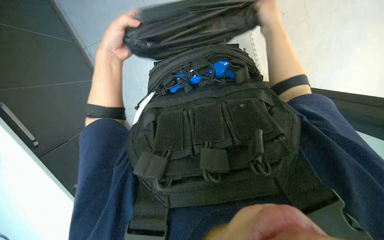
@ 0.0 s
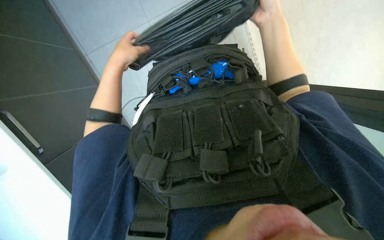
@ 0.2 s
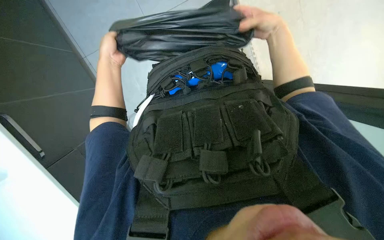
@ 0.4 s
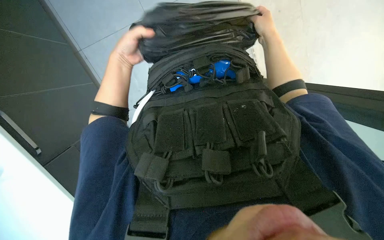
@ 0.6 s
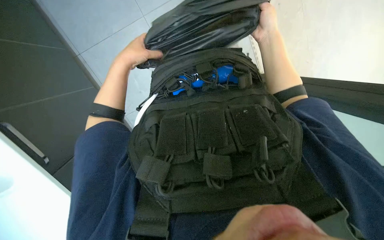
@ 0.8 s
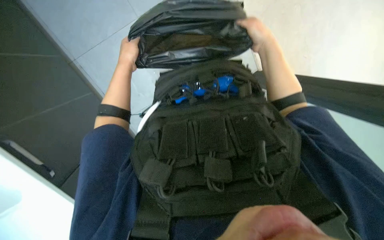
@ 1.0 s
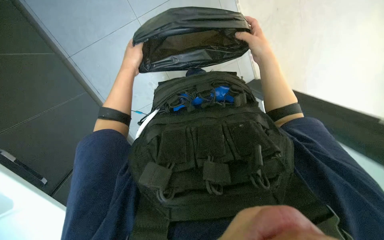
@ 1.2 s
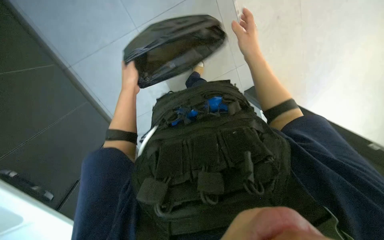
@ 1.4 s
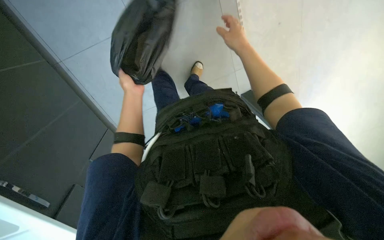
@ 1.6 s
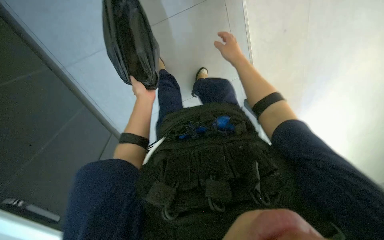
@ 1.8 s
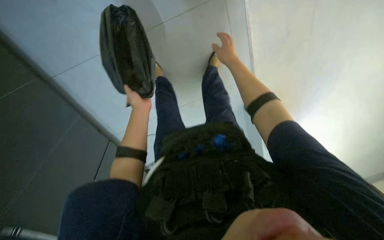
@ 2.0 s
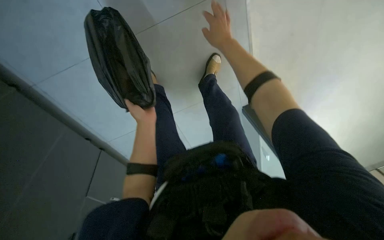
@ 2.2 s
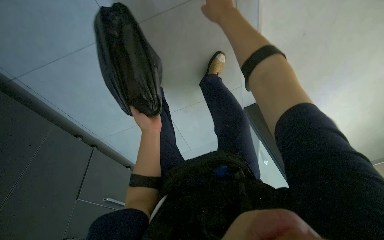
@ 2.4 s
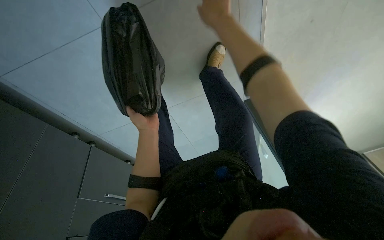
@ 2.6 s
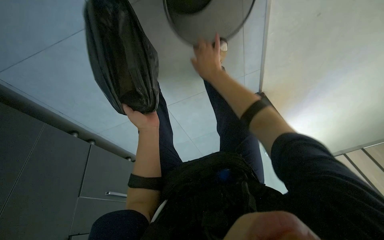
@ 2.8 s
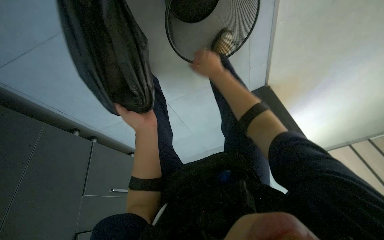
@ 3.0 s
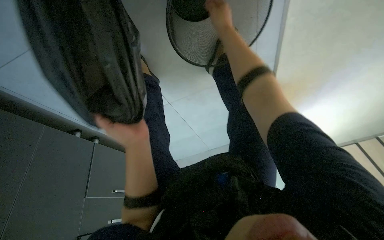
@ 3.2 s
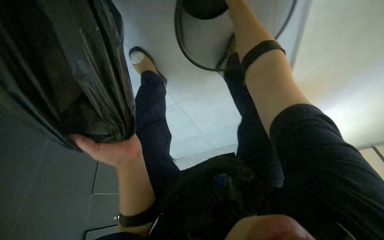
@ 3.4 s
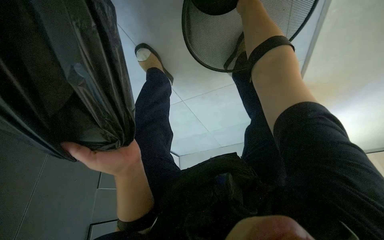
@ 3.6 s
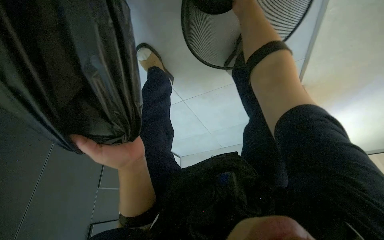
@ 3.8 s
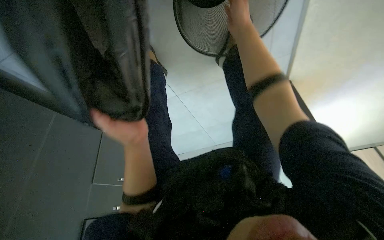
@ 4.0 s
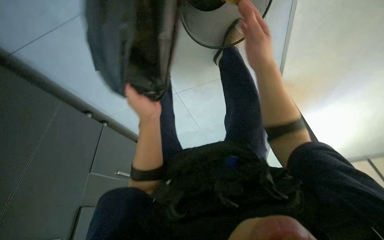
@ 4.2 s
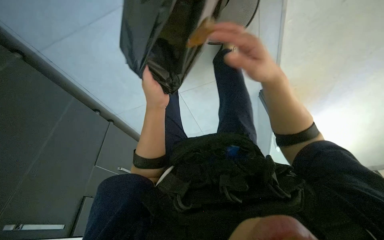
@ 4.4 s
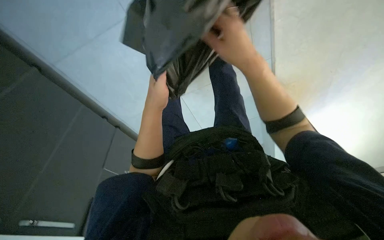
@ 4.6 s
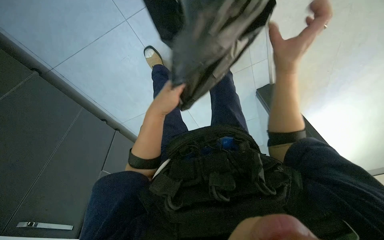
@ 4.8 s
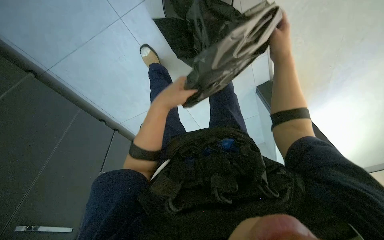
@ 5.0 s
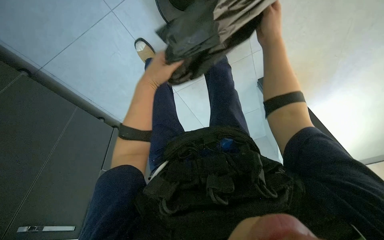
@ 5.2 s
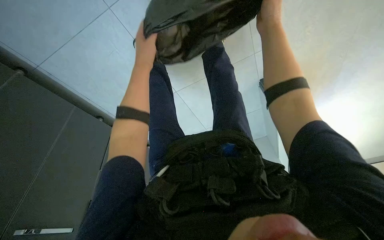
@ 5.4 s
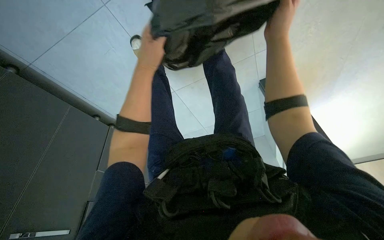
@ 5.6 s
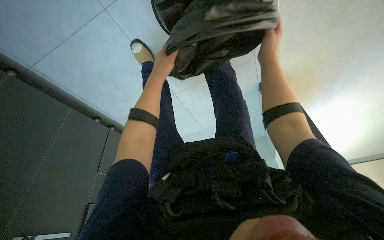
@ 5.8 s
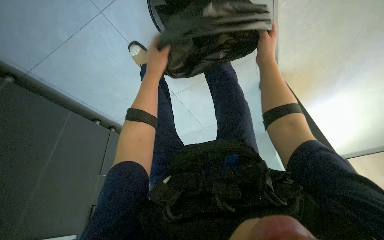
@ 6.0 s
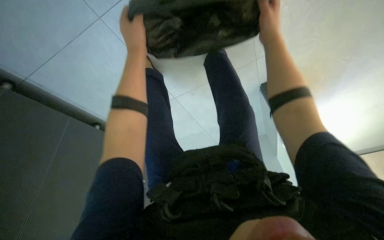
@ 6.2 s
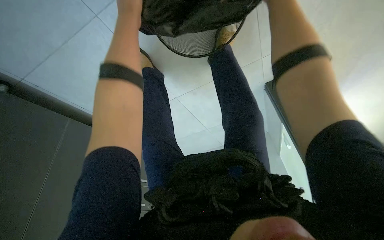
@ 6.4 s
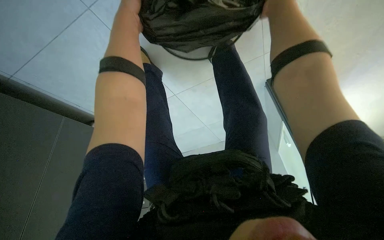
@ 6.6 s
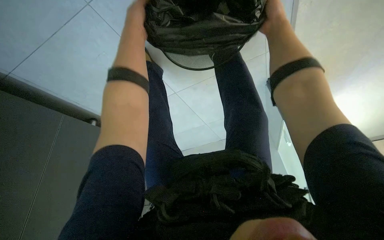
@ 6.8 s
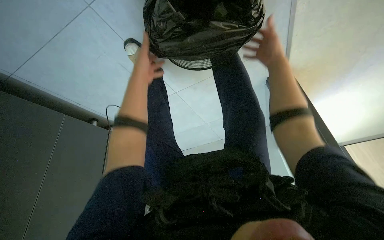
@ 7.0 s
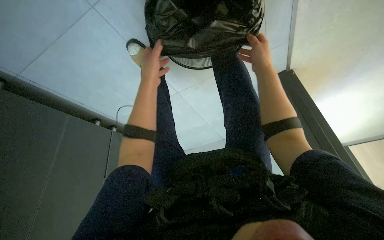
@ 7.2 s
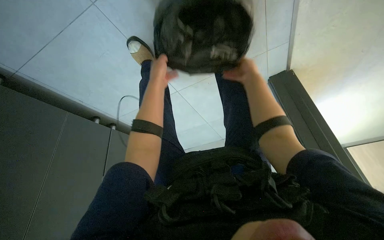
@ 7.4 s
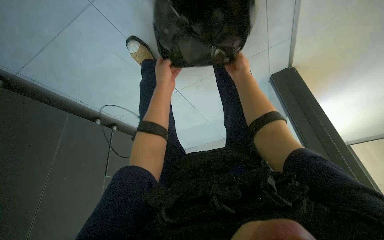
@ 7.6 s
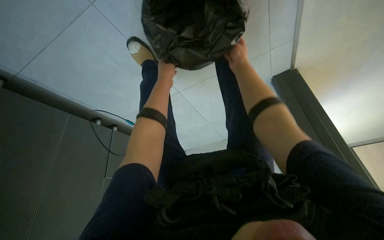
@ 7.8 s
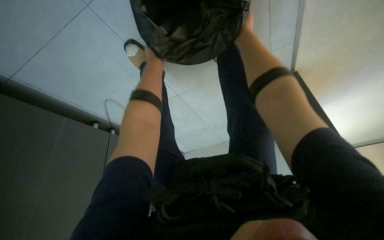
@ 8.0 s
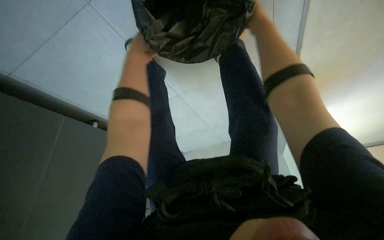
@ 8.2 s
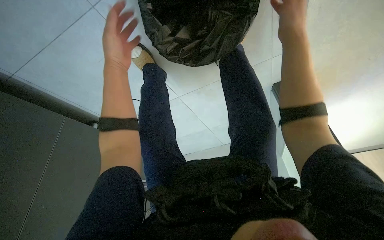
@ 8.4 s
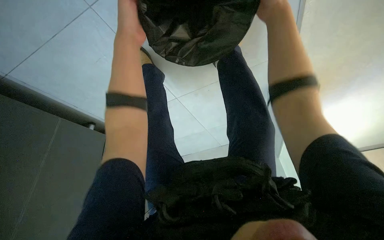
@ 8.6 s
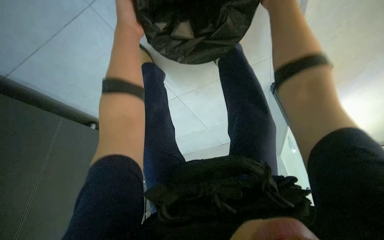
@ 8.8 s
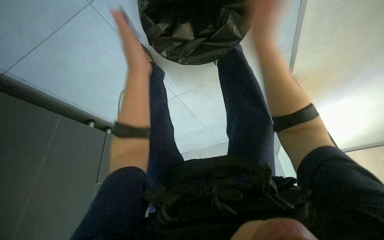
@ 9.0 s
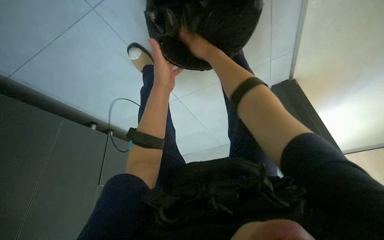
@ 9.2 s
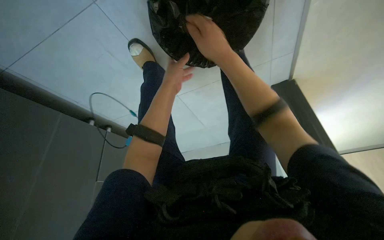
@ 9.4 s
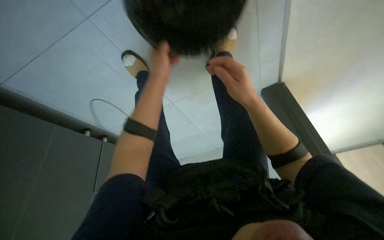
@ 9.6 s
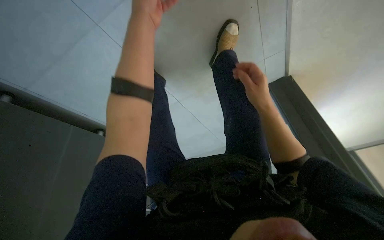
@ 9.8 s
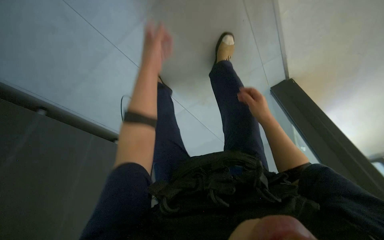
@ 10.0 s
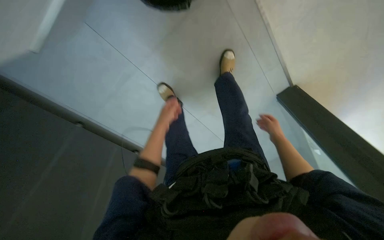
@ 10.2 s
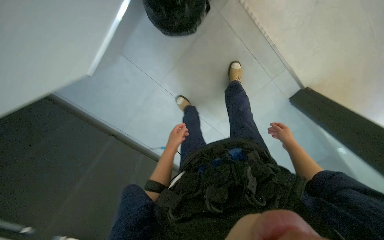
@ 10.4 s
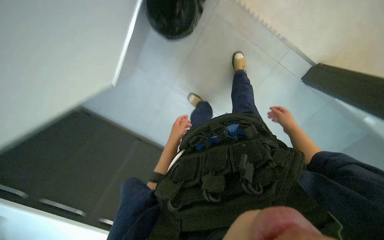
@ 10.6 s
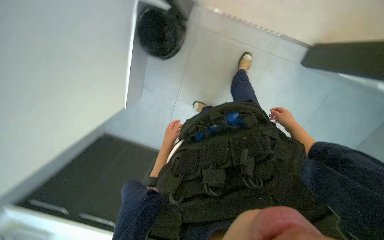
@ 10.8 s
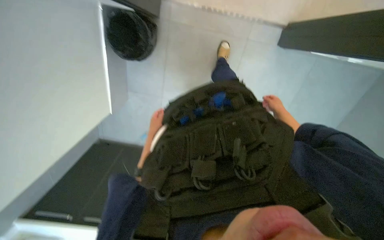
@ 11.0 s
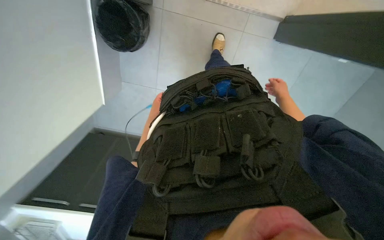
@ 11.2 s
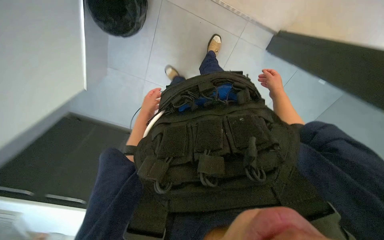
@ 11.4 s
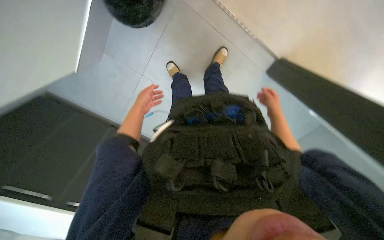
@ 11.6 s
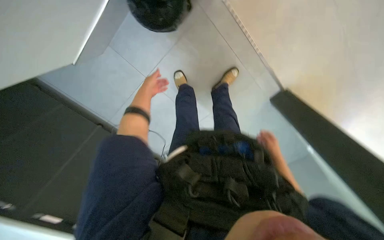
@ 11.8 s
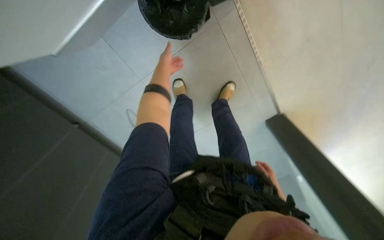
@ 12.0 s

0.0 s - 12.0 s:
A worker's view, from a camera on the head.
Job: managing trash.
The whole recording: Lining trash can with bag. The worker takes a black bag from a drawer and lines the trash can with it.
0.0 s - 1.6 s: The view tilts roughly 15 degrees upward.
1.6 s - 3.0 s: The left hand moves nearer to the camera, about 10 cm.
3.0 s - 4.4 s: The right hand is displaced nearer to the camera by about 15 cm, and reaches about 25 cm up the picture, then returns.
4.4 s - 6.0 s: The right hand moves farther from the camera, up the picture and to the right, some 20 cm. Meanwhile the left hand heads up the picture, covering about 10 cm.
6.0 s - 7.6 s: The right hand goes approximately 10 cm to the left, and goes up the picture and returns, about 10 cm each way, while the left hand reaches about 5 cm nearer to the camera, then returns.
7.6 s - 9.0 s: The left hand moves nearer to the camera, roughly 10 cm. The right hand travels nearer to the camera by approximately 20 cm.
9.0 s - 10.4 s: The camera is aimed about 15 degrees further to the left. The left hand heads down the picture, covering approximately 10 cm; the right hand is displaced farther from the camera, down the picture and to the right by approximately 40 cm.

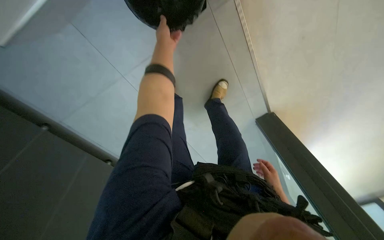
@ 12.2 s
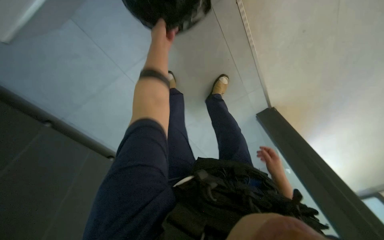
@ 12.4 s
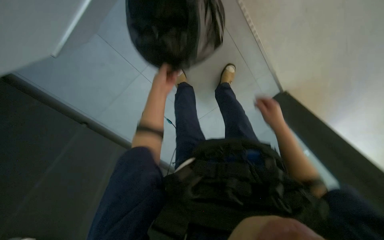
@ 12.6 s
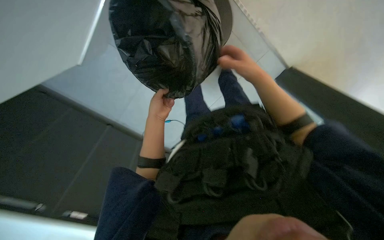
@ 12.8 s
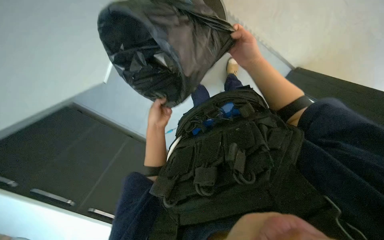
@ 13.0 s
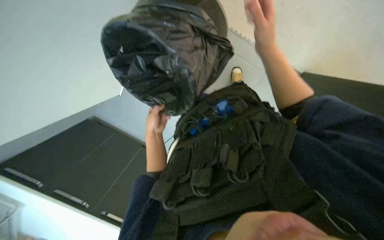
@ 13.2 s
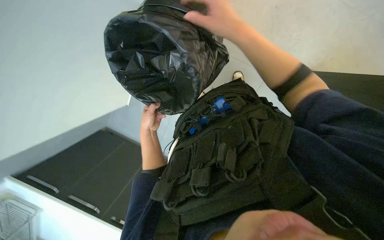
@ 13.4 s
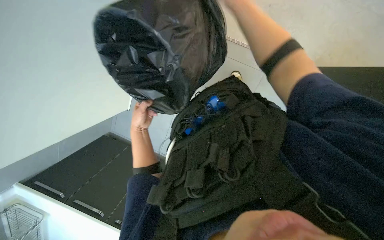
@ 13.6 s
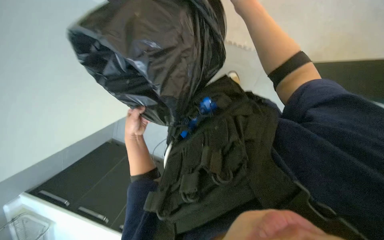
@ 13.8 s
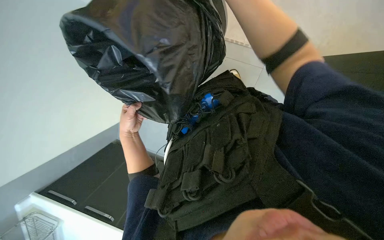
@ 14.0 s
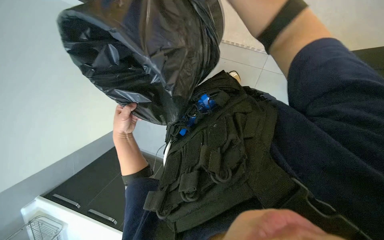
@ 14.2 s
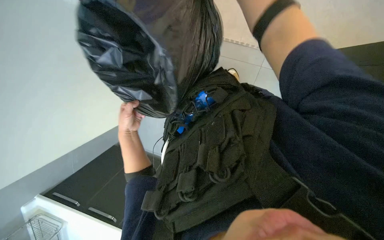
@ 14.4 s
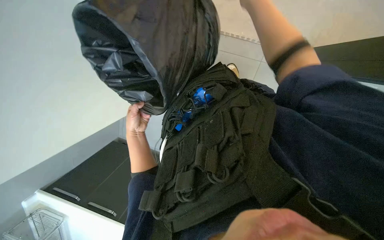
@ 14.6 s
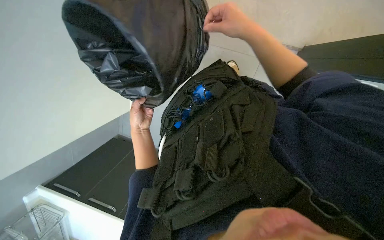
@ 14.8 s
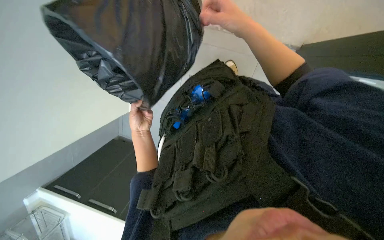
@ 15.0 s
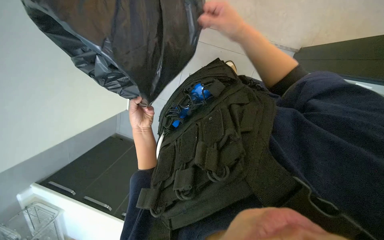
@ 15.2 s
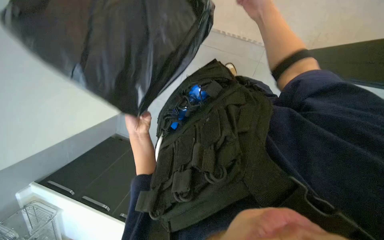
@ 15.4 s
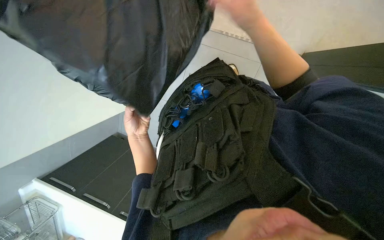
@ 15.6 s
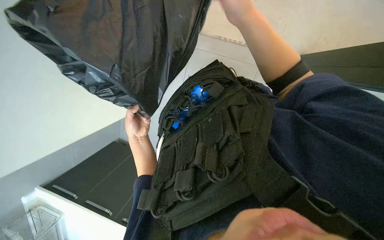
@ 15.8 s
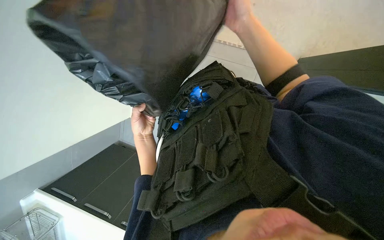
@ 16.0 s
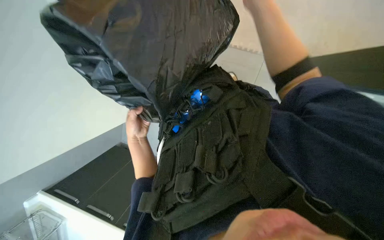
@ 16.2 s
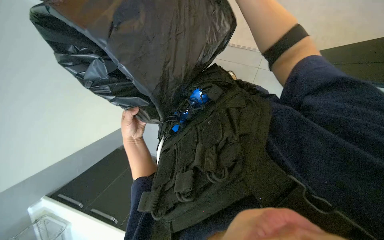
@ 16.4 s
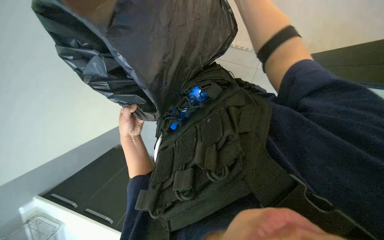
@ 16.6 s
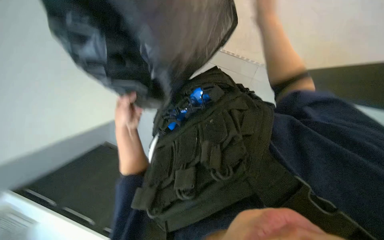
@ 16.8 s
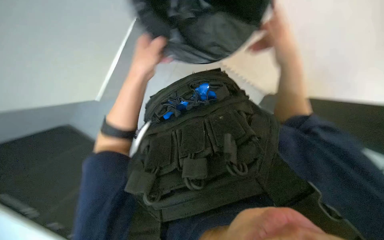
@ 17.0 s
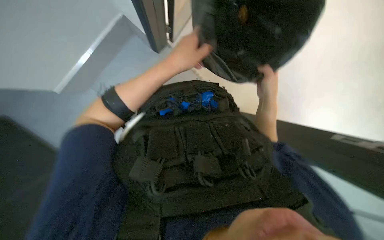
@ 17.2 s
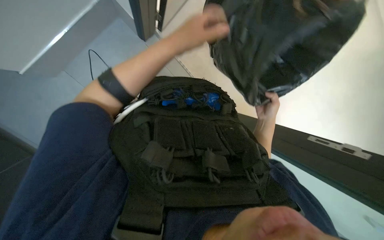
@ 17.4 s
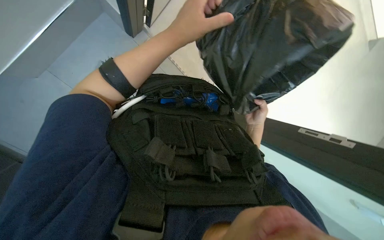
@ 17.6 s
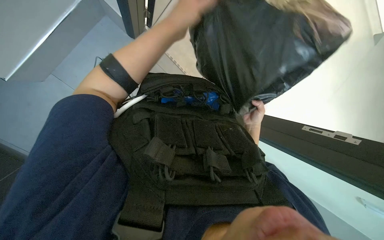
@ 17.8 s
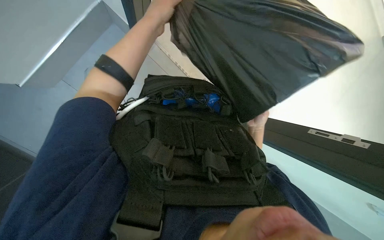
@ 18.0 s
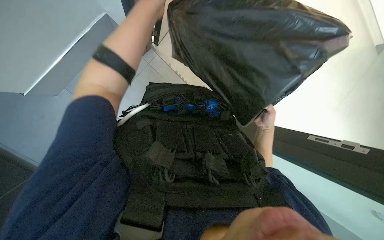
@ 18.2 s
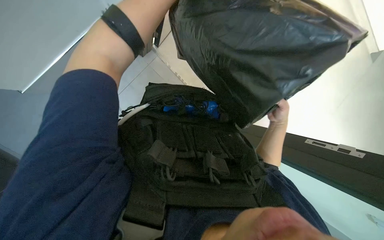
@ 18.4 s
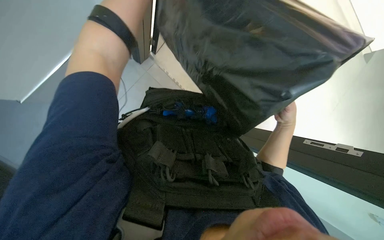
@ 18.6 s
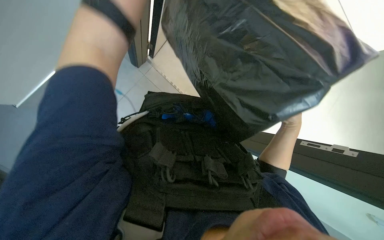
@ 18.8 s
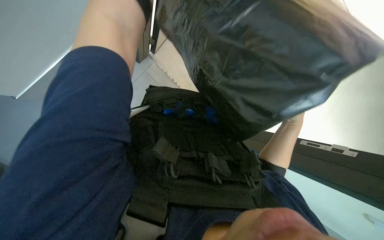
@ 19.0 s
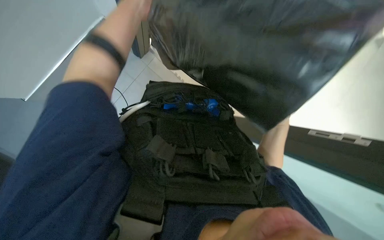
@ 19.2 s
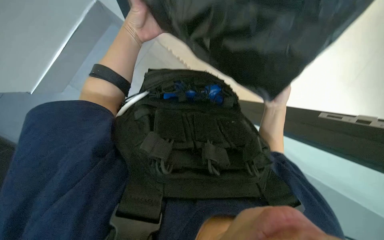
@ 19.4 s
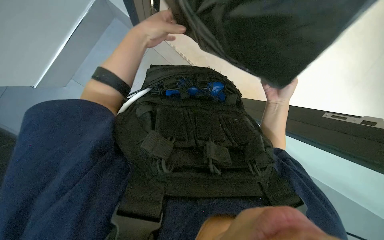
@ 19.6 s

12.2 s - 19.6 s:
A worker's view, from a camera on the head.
Job: managing trash.
The whole recording: Lining trash can with bag. The worker takes a black bag from a drawer and lines the trash can with it.
12.2 s - 13.6 s: The right hand heads up the picture, nearer to the camera and to the left, covering about 70 cm. The left hand shifts about 30 cm down the picture.
15.2 s - 16.6 s: The right hand is displaced to the right by about 10 cm; the left hand moves nearer and farther over some 10 cm, changing direction 2 times.
16.6 s - 18.2 s: The camera is aimed roughly 35 degrees further to the right. The scene rotates clockwise by roughly 45 degrees.
18.2 s - 19.6 s: The right hand travels nearer to the camera by roughly 15 cm.
